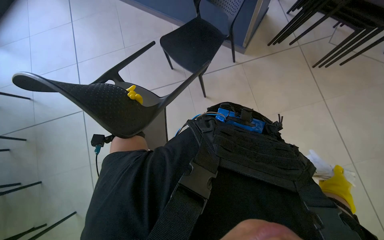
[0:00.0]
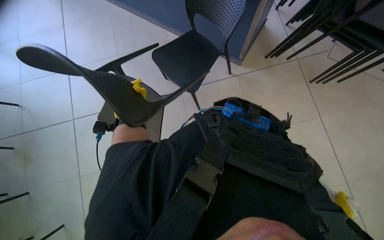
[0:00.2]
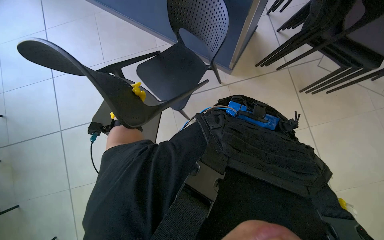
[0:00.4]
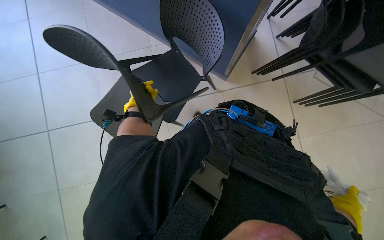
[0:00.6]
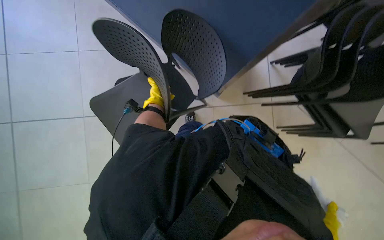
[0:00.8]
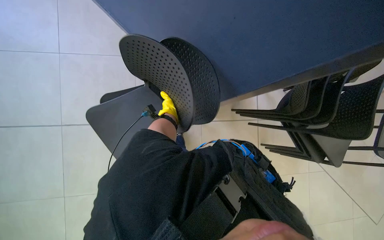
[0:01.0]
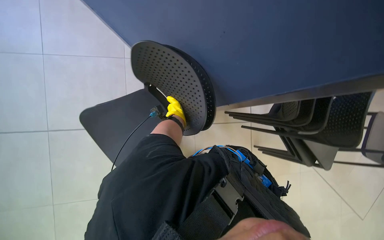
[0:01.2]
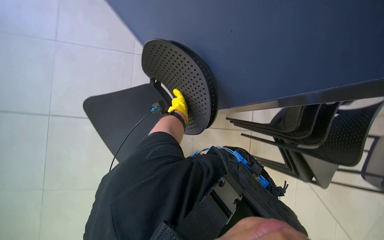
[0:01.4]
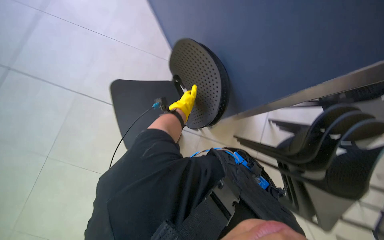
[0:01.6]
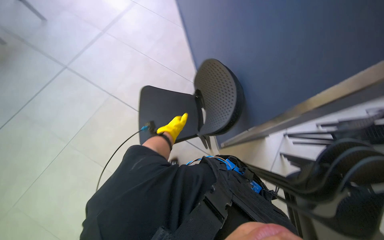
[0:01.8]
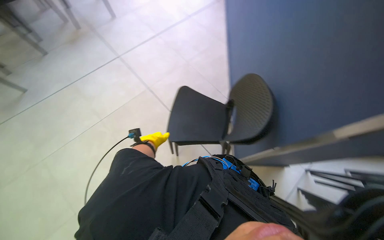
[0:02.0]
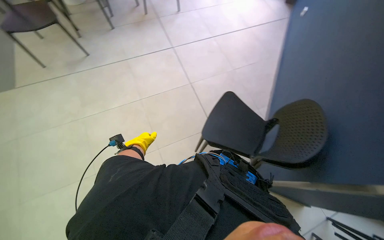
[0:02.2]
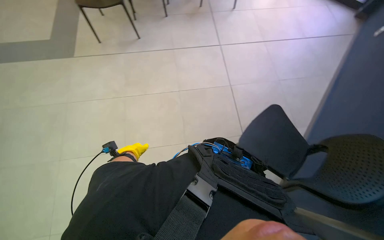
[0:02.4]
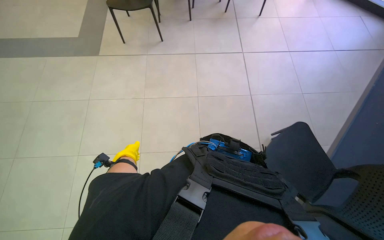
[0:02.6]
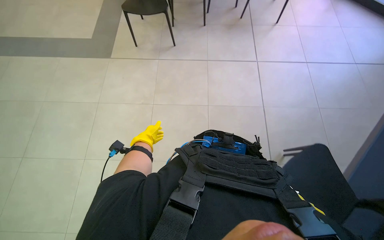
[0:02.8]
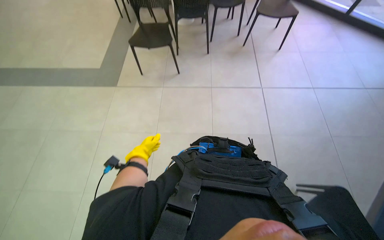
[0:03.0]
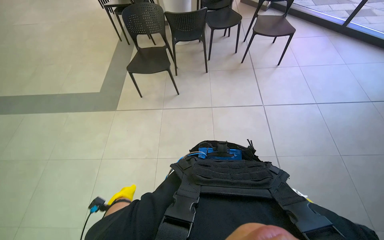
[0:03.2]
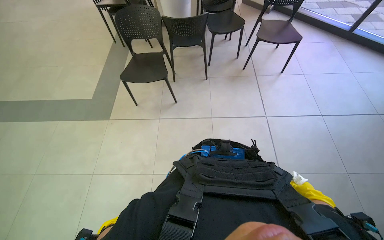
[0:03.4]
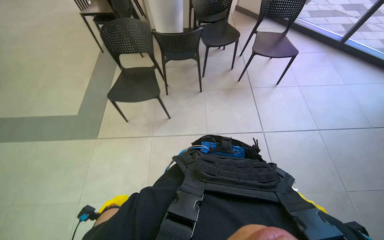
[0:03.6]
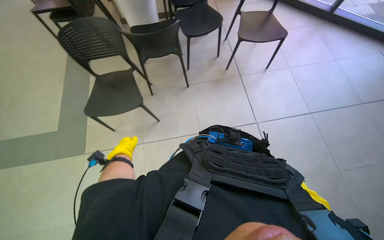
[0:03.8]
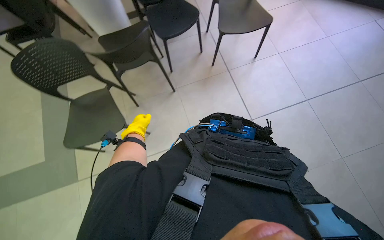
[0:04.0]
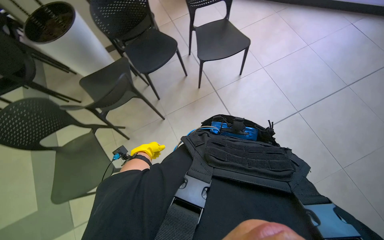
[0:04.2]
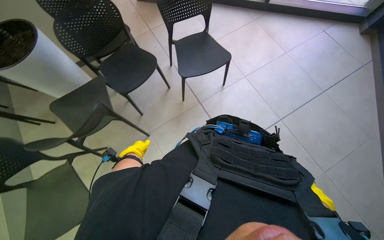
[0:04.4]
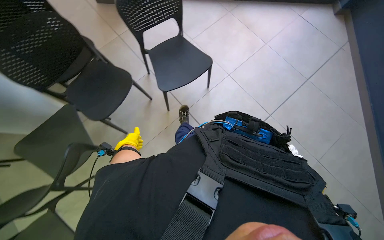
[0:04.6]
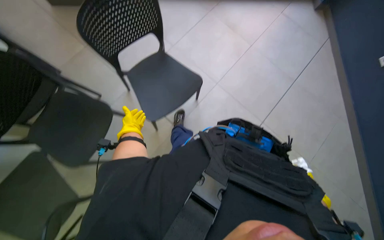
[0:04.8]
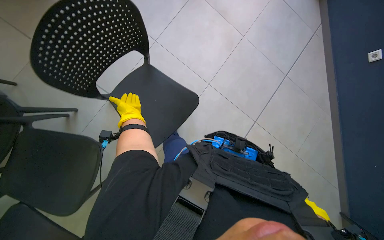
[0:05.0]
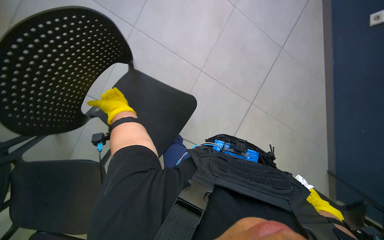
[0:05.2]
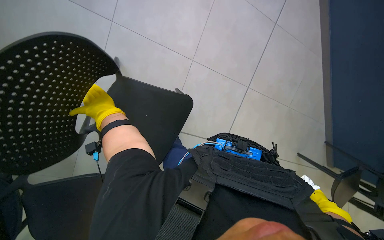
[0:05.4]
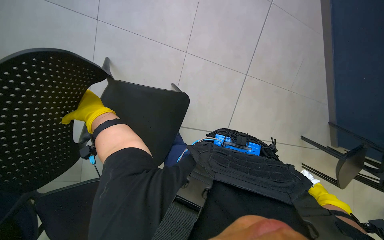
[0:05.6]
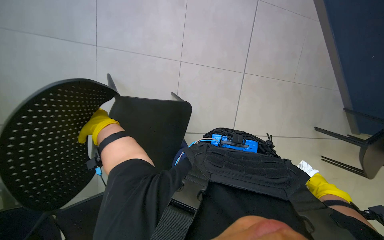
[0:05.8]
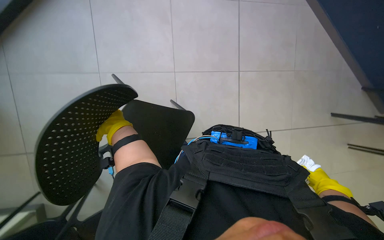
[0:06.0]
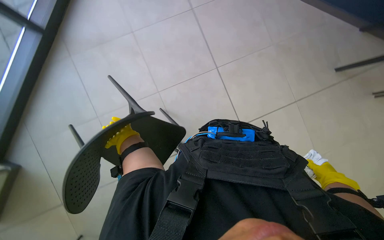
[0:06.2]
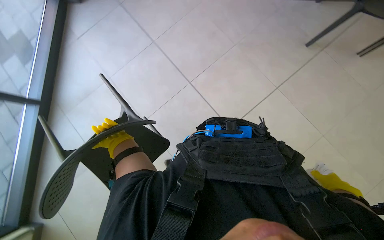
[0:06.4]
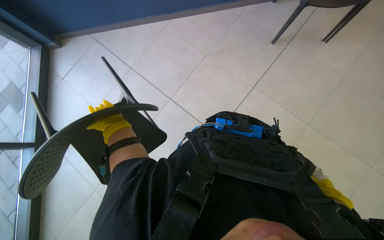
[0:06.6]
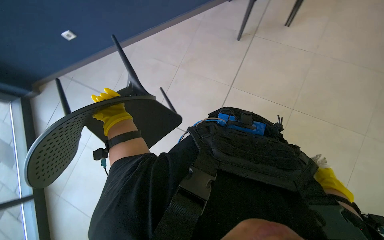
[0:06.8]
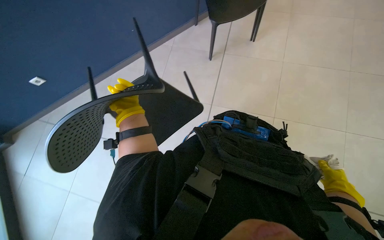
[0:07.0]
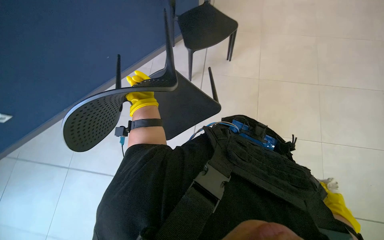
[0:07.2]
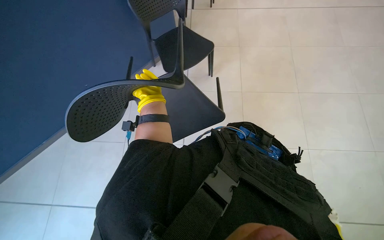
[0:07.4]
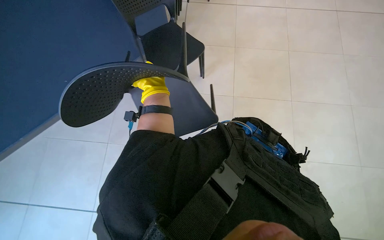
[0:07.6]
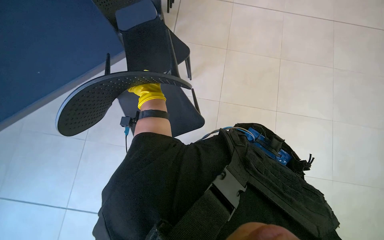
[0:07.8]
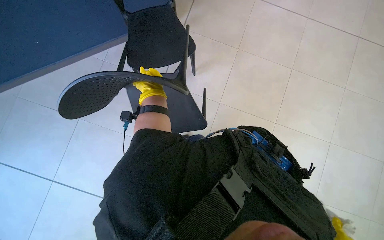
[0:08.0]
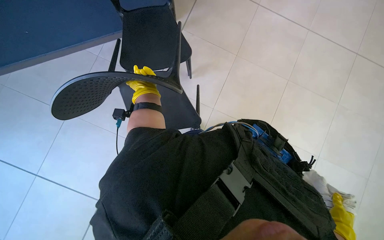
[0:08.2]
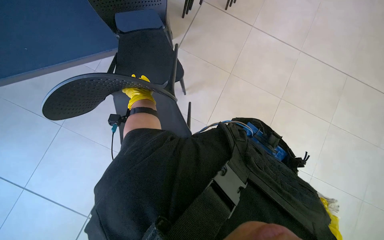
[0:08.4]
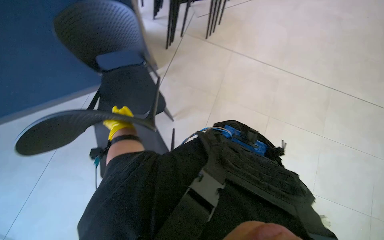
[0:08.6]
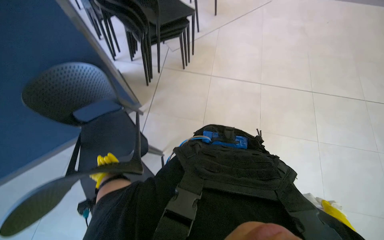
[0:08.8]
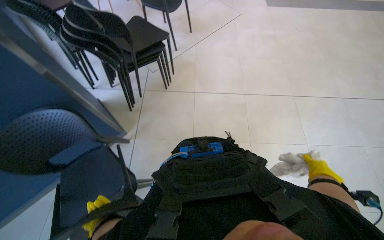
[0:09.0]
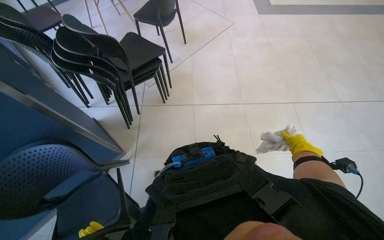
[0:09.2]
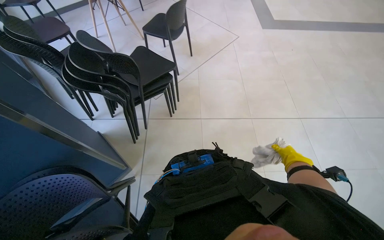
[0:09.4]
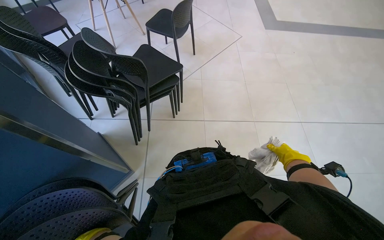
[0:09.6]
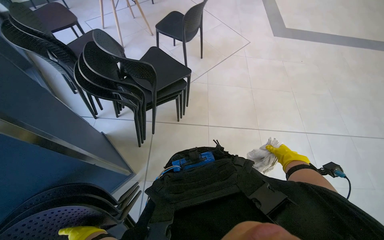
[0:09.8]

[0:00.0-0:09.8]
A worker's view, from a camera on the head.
Job: organizing items.
The whole recording: Stacking chairs. The worker picks up chairs and stacks them.
0:00.0 to 0:01.4: The view tips upward by some 15 degrees. The left hand is displaced farther from the camera by about 40 cm.
0:02.8 to 0:04.2: The head travels approximately 1.5 m. The scene rotates counterclockwise by approximately 25 degrees.
0:04.2 to 0:05.6: The left hand heads up the picture, covering some 50 cm.
0:08.4 to 0:09.8: The camera is carried about 50 cm. The wearer looks approximately 15 degrees further to the right. The wearer looks roughly 20 degrees further upward.

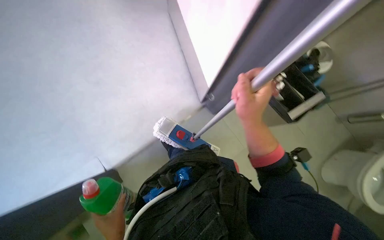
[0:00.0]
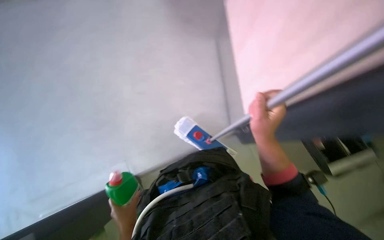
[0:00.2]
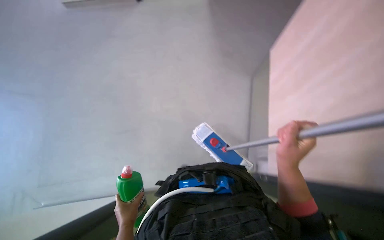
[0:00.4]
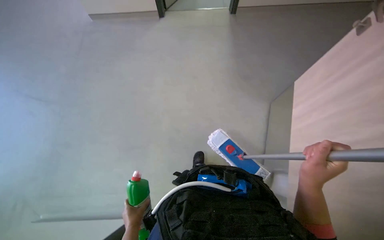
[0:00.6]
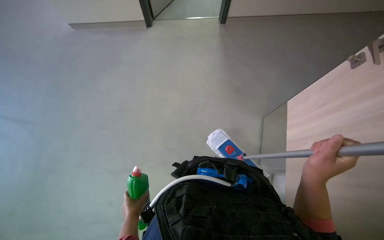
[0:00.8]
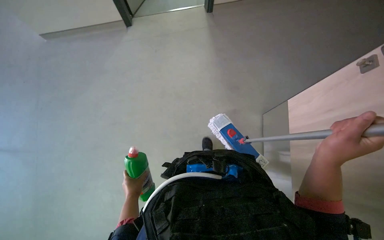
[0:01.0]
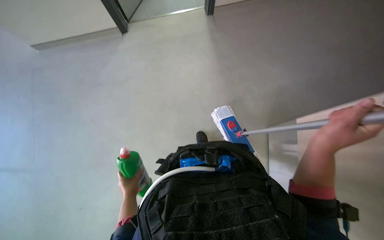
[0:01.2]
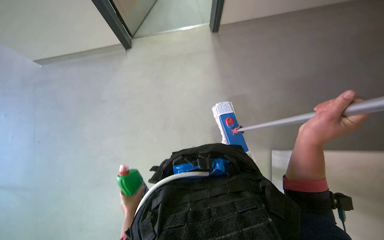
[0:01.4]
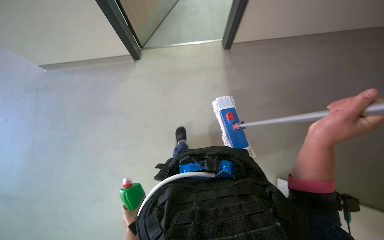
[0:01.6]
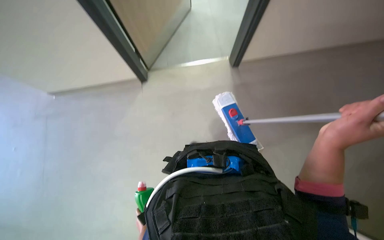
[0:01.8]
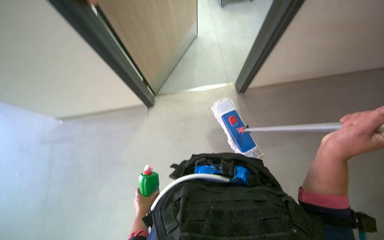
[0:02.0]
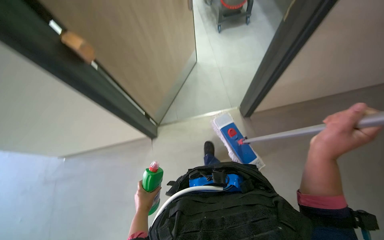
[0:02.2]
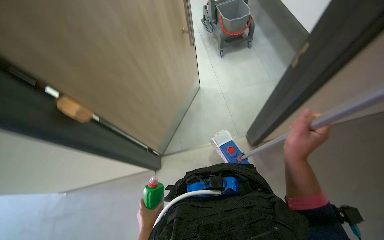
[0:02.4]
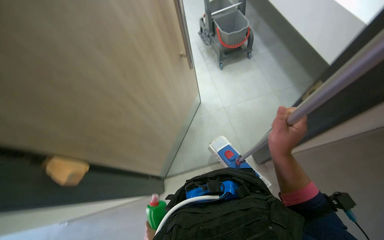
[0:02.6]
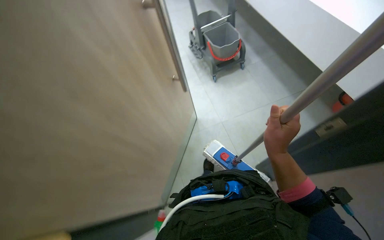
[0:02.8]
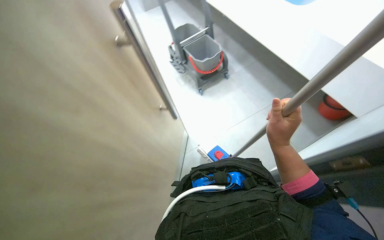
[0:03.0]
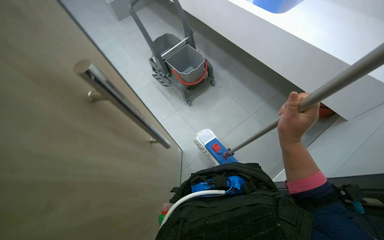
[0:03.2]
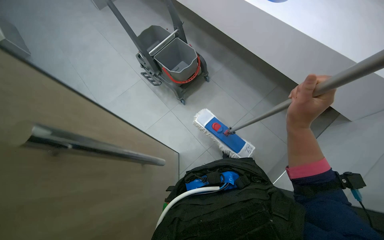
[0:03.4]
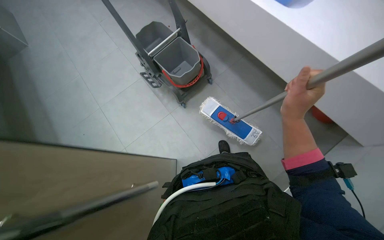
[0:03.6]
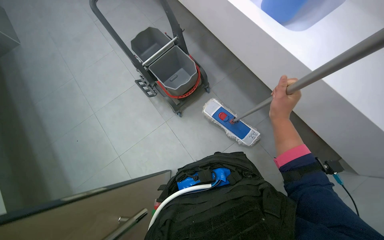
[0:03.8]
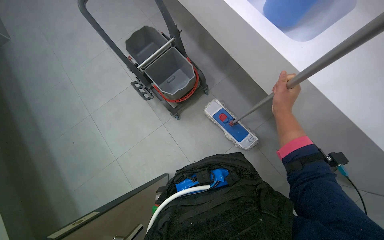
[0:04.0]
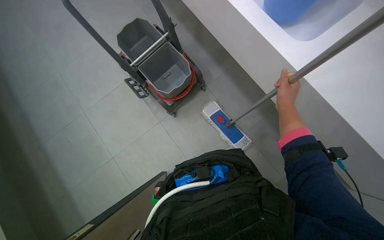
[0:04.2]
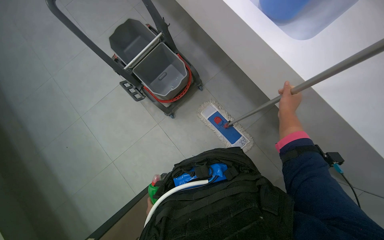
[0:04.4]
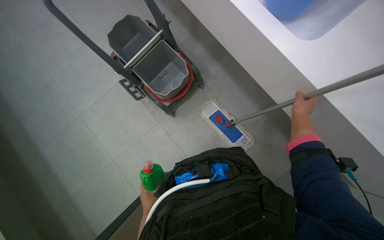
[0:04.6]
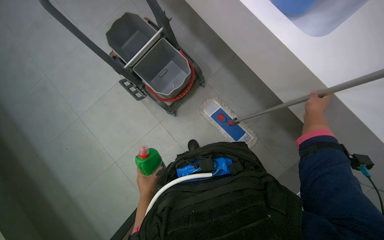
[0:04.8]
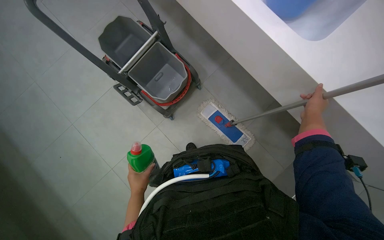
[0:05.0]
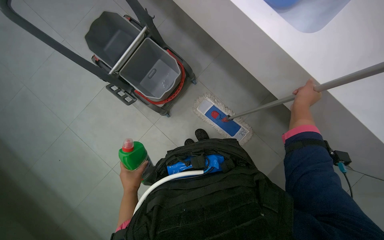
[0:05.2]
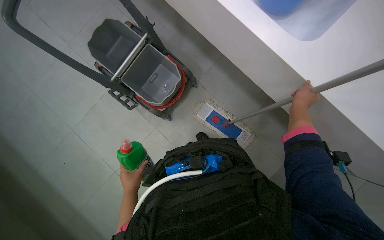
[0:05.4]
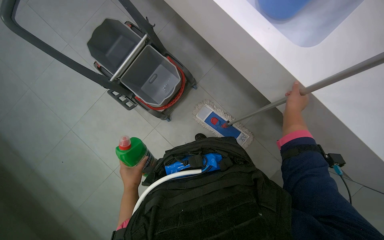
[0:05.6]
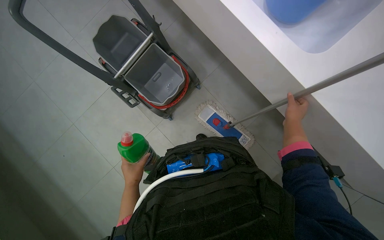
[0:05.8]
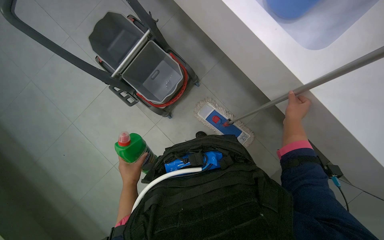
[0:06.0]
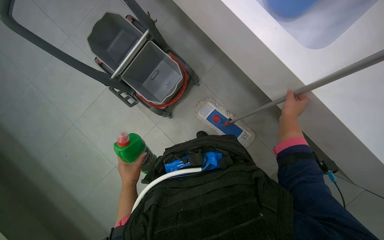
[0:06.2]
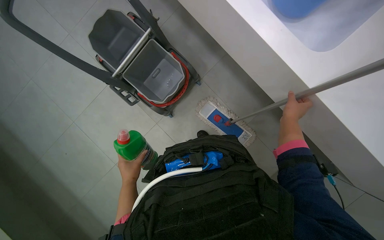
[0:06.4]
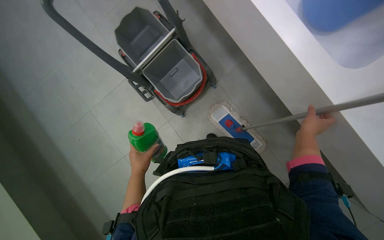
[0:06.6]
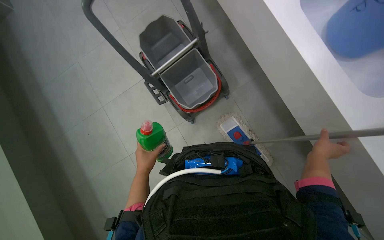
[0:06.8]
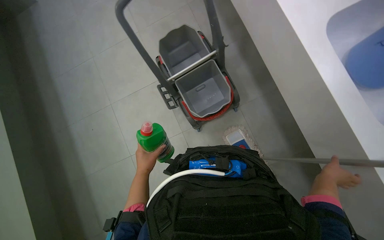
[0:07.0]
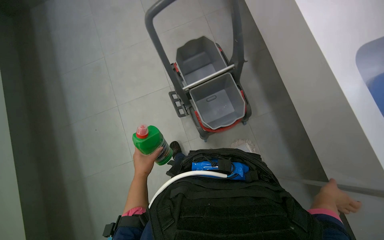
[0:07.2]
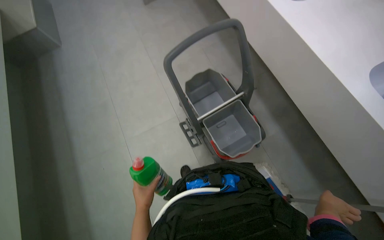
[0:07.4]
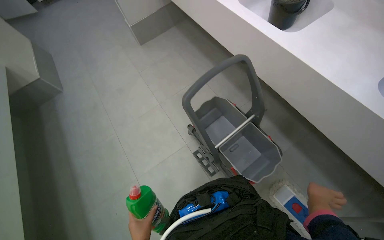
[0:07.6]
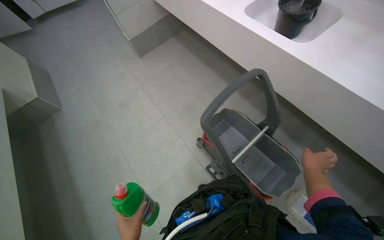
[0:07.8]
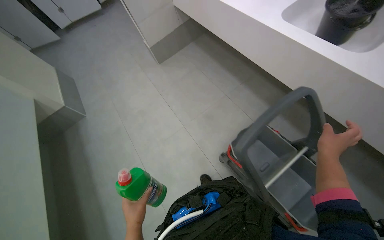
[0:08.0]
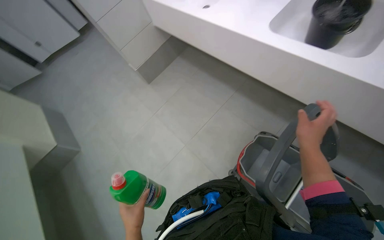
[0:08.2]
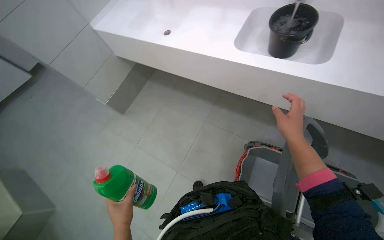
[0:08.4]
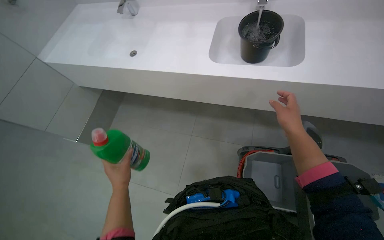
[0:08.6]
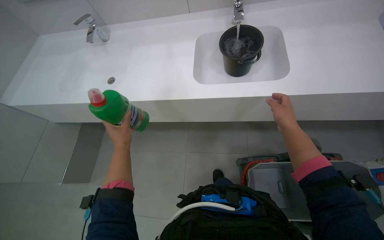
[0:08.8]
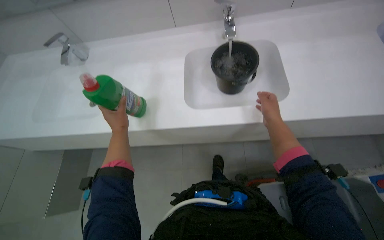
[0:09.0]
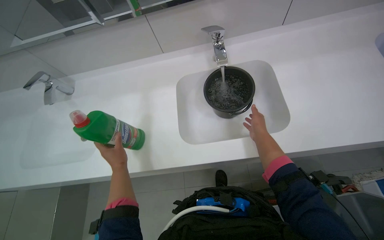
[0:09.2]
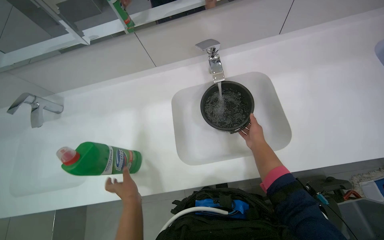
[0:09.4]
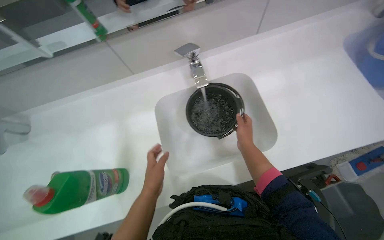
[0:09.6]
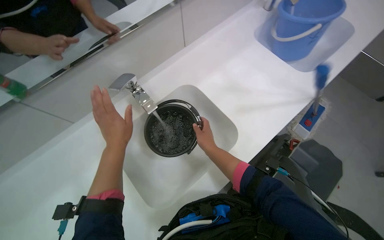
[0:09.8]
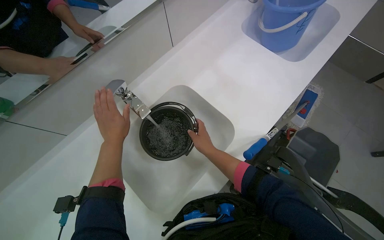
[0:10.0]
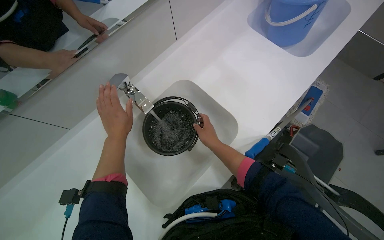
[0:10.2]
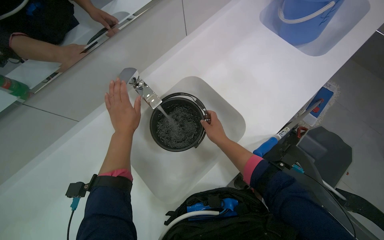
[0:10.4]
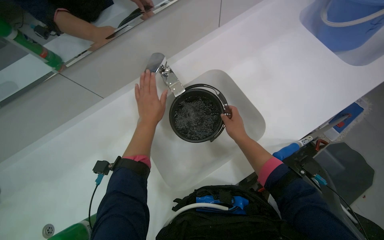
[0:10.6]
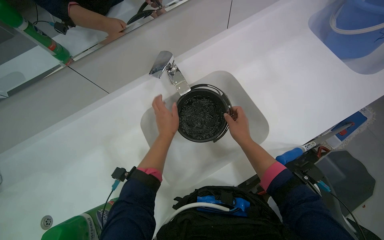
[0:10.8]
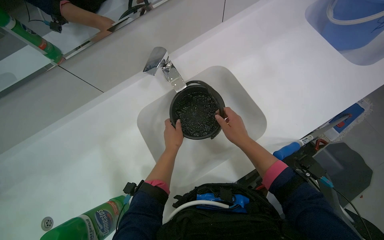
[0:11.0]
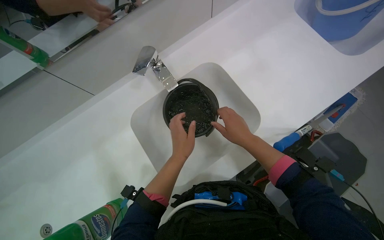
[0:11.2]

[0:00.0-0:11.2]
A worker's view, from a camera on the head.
Job: preparing cleaning supplies.
The whole recording: Filling and organizing cleaning buckets. The worker fills buckets with water, adds cleaning solution, and attaches the mop head to the handle.
0:01.6 to 0:03.2: The view tilts approximately 30 degrees upward.
0:03.2 to 0:04.8: The right hand is displaced to the right, farther from the camera and up the picture by approximately 35 cm.
0:04.8 to 0:06.4: The left hand shifts about 20 cm up the picture.
0:06.4 to 0:08.0: The head rotates roughly 35 degrees to the left. The camera pitches upward, by roughly 30 degrees.
0:08.0 to 0:09.6: The wearer's head swings roughly 40 degrees to the right. The camera pitches upward, by approximately 15 degrees.
